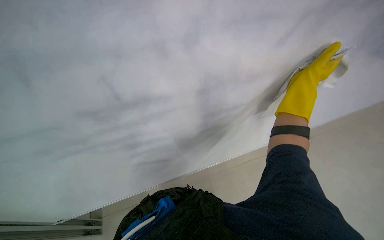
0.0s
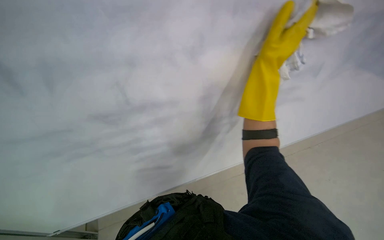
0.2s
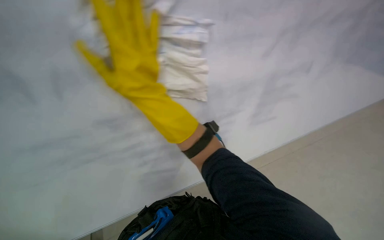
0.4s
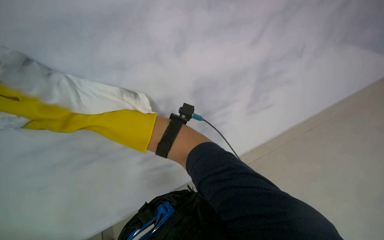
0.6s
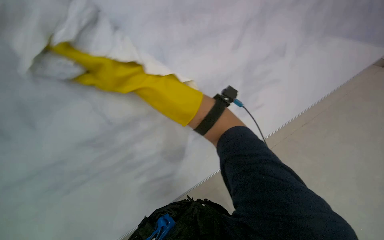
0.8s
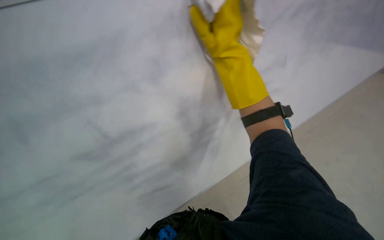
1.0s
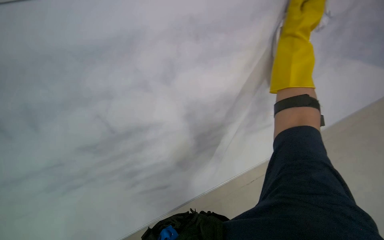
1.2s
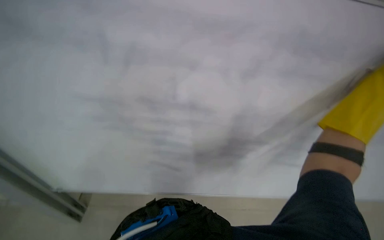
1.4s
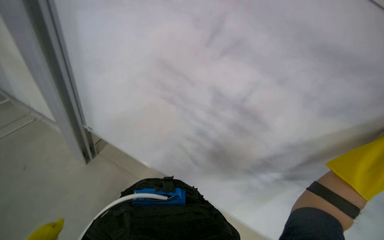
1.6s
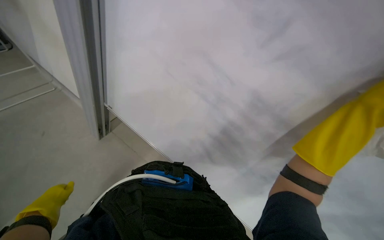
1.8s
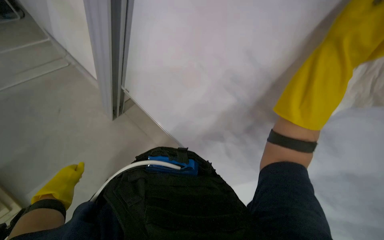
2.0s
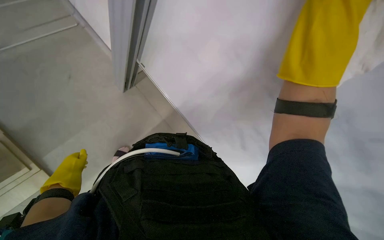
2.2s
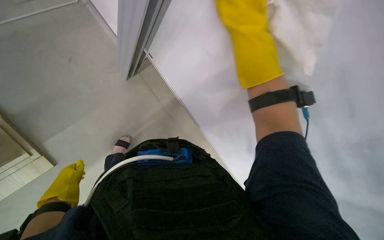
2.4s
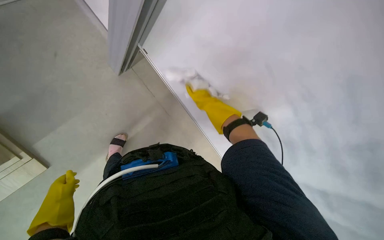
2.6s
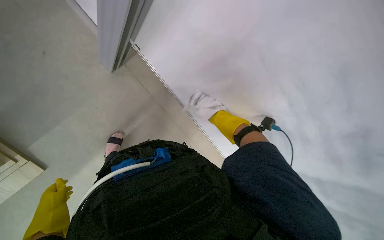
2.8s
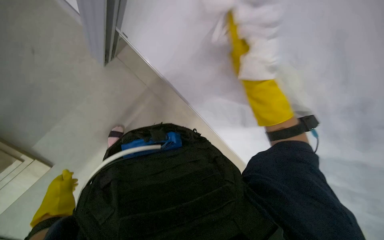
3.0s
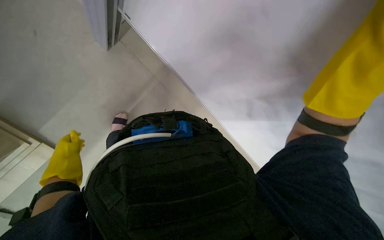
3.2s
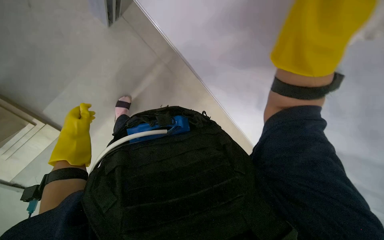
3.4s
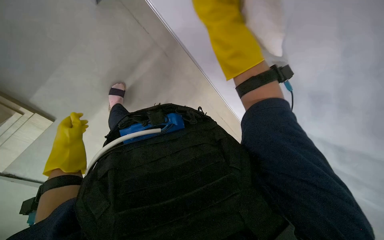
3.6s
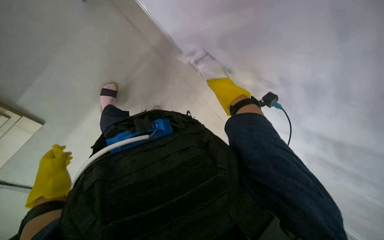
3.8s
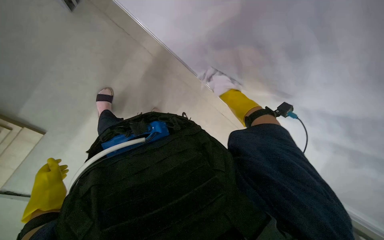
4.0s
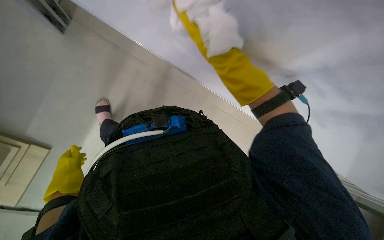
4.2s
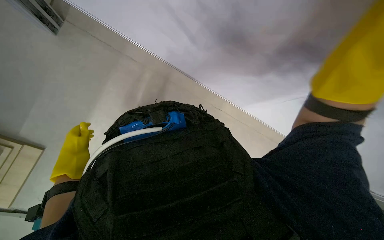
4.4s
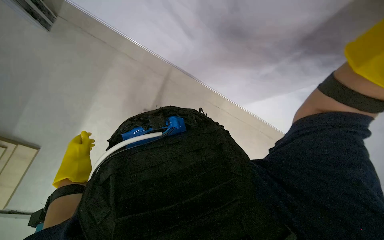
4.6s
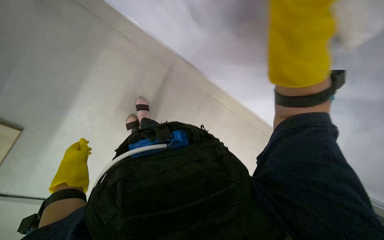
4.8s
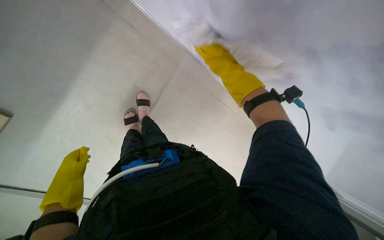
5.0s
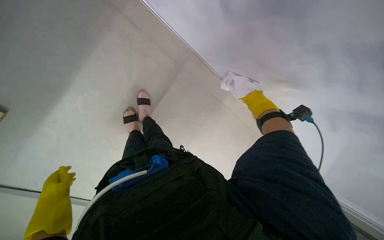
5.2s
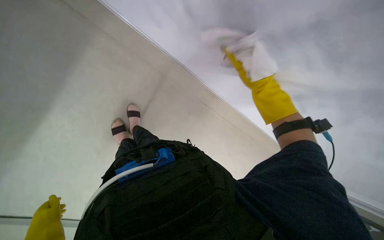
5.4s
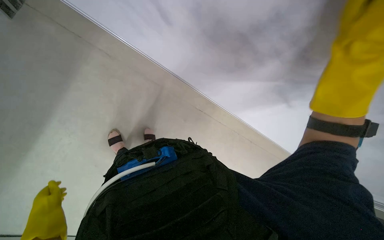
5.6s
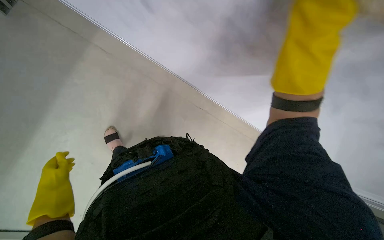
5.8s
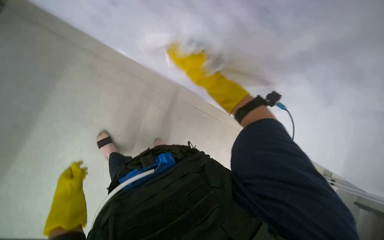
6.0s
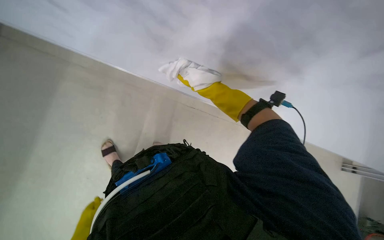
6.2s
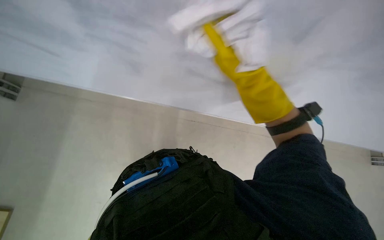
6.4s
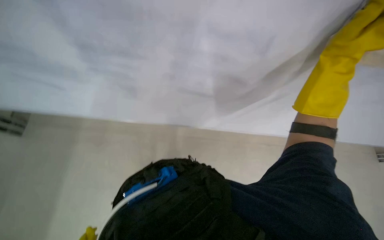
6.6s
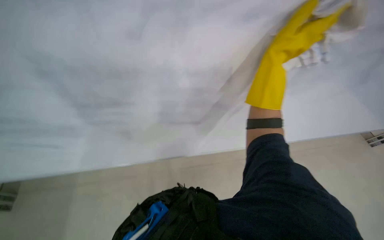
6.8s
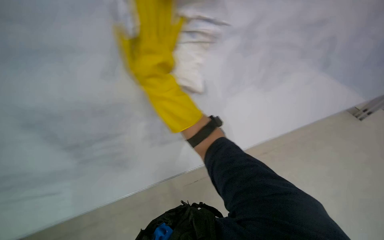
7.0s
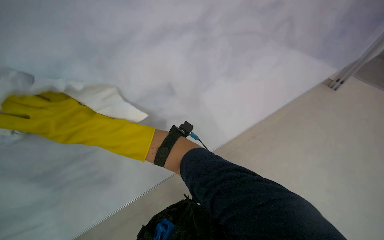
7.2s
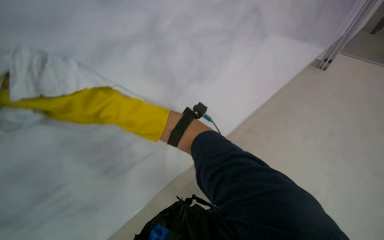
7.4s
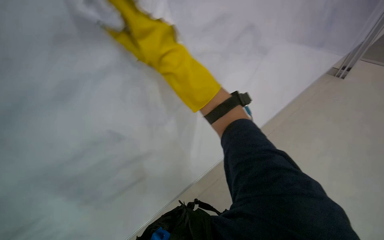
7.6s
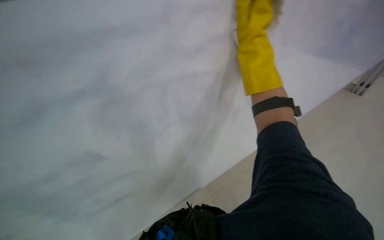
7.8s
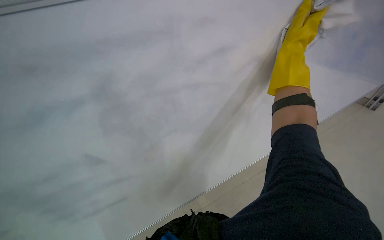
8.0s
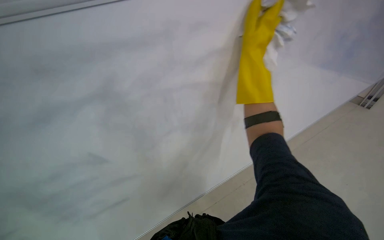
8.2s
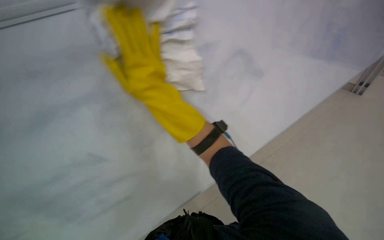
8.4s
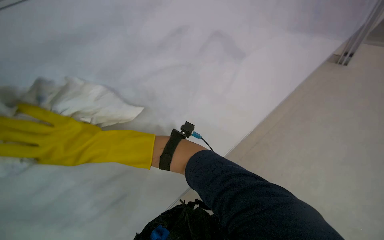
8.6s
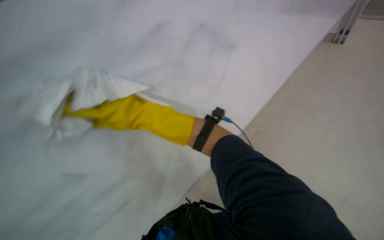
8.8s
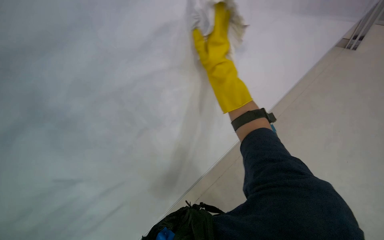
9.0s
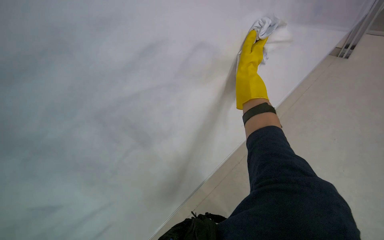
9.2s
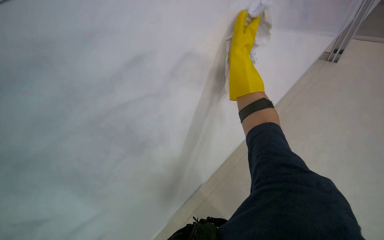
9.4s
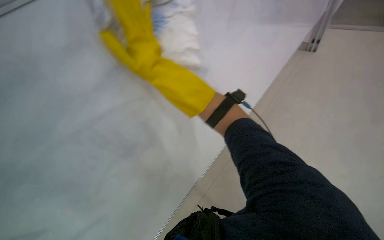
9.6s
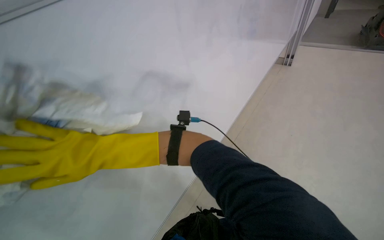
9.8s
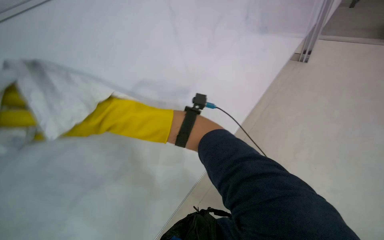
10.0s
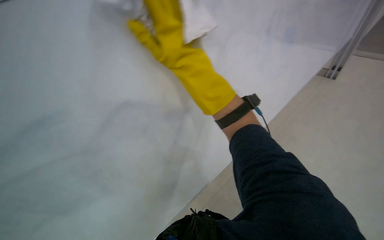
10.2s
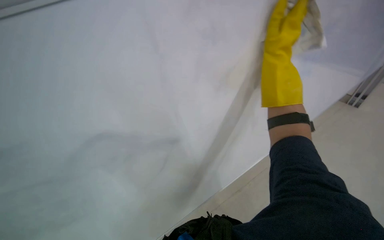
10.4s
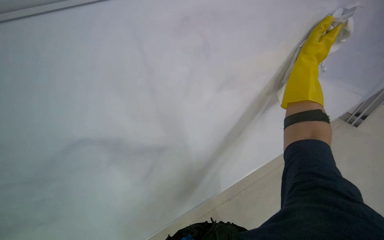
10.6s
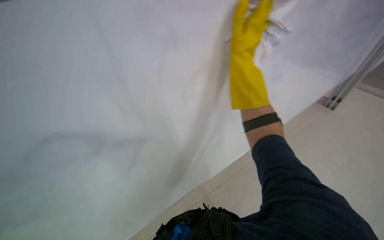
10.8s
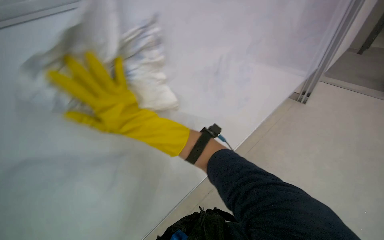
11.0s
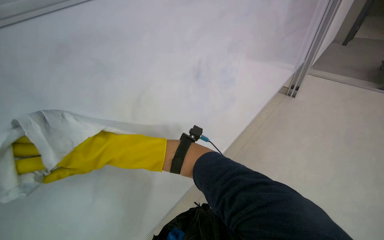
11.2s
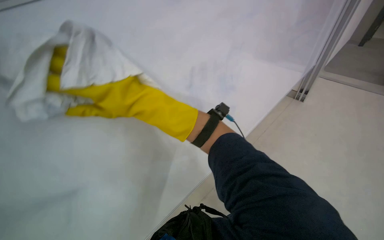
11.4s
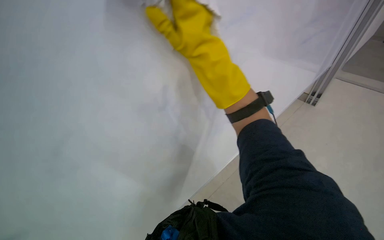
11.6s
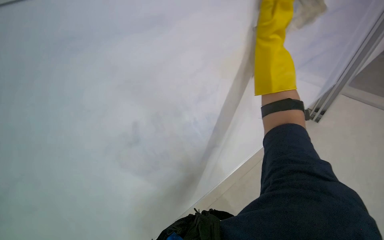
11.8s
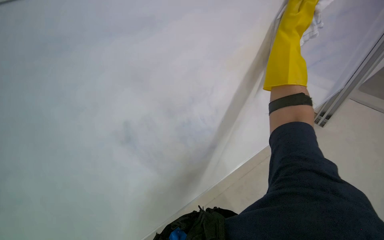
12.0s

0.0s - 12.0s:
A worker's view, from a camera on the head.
Job: wiping surfaces.
The whole recording: Wiping whiteboard. The worker wipes the whiteboard with a white cloth, cleaning the cloth in a bucket as needed.
1.6s - 3.0s: The wearer looks about 30 degrees further downward.
3.0s - 4.4s: The view tips downward by roughly 15 degrees. The left hand moves up and down the picture over about 20 cm, changing direction 2 times.
7.6s - 9.0s: The right hand travels to the right and back again, about 20 cm each way.

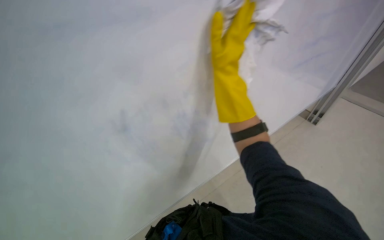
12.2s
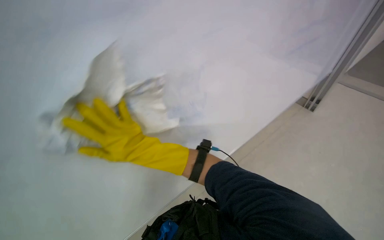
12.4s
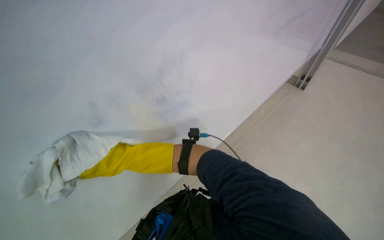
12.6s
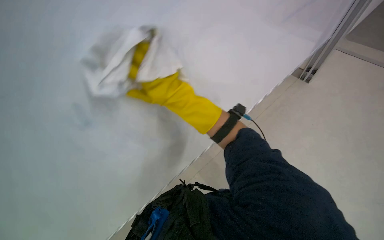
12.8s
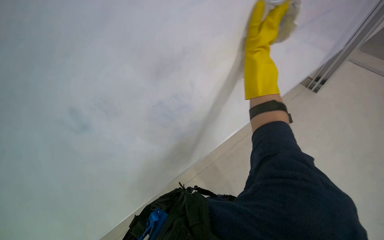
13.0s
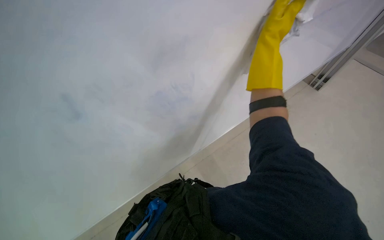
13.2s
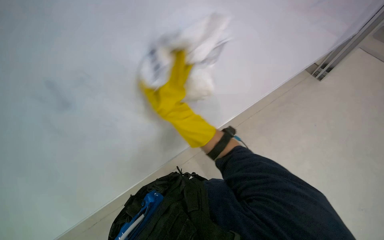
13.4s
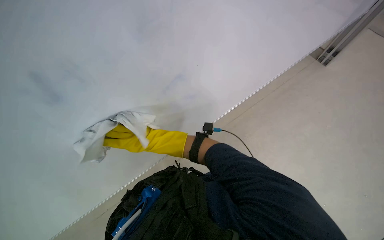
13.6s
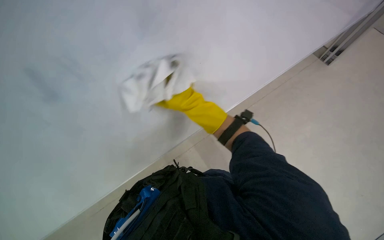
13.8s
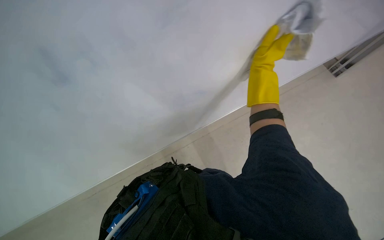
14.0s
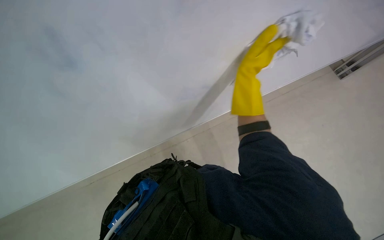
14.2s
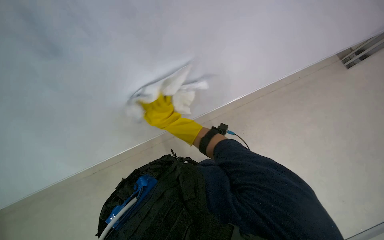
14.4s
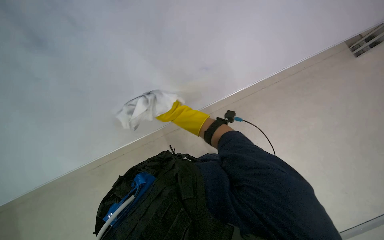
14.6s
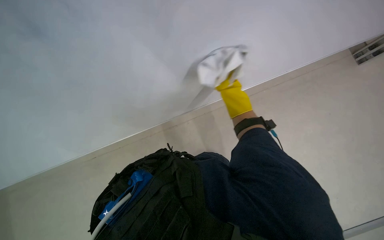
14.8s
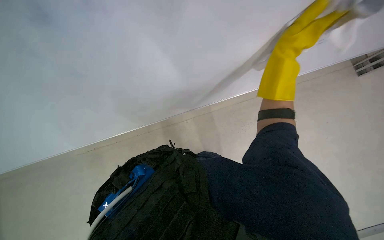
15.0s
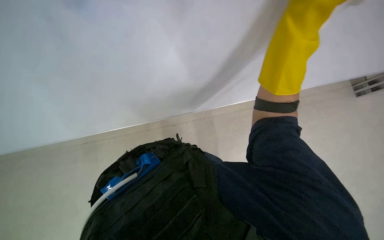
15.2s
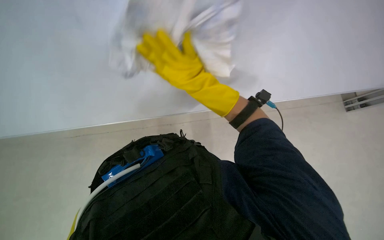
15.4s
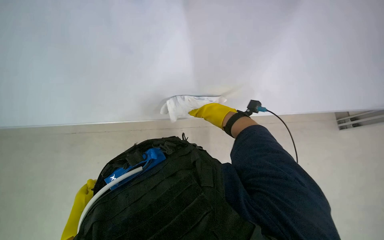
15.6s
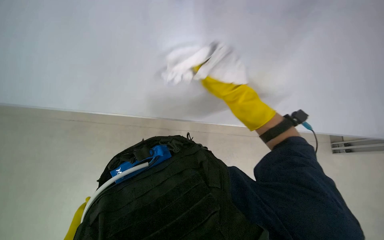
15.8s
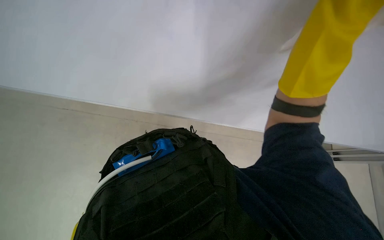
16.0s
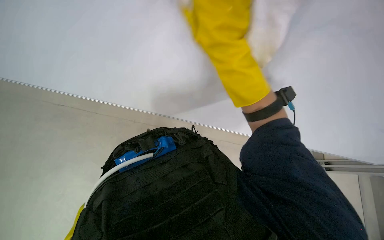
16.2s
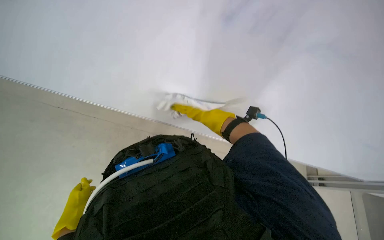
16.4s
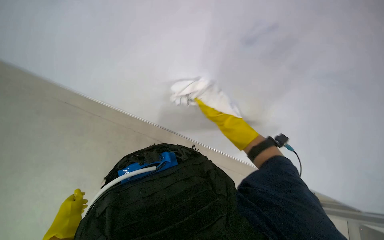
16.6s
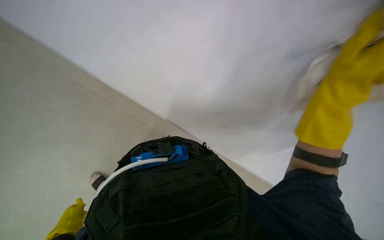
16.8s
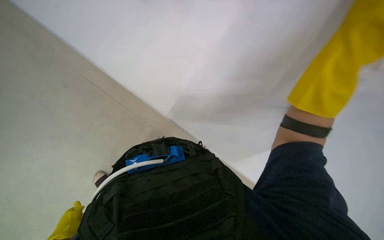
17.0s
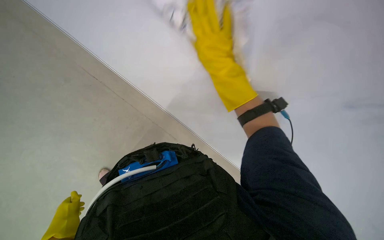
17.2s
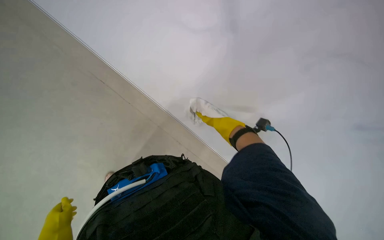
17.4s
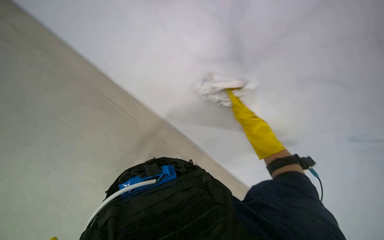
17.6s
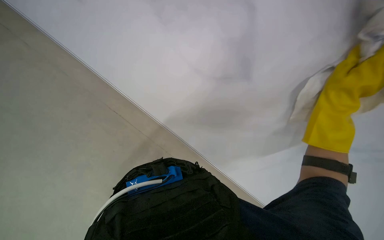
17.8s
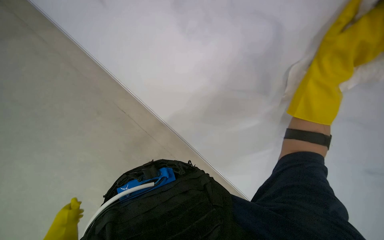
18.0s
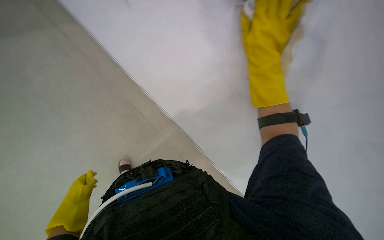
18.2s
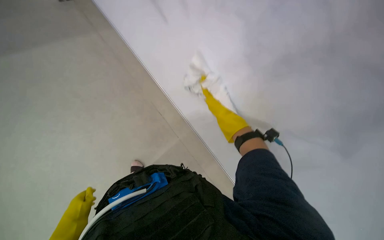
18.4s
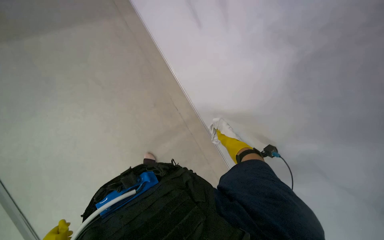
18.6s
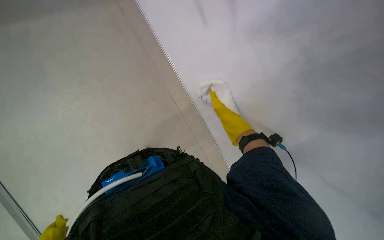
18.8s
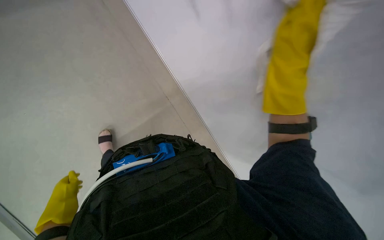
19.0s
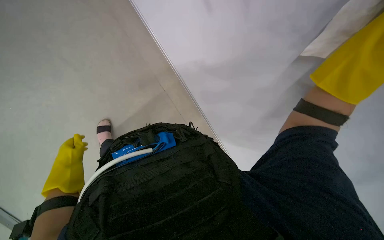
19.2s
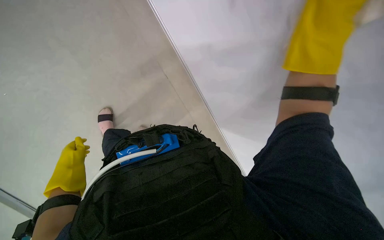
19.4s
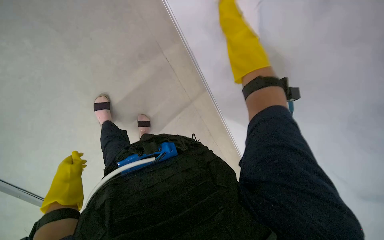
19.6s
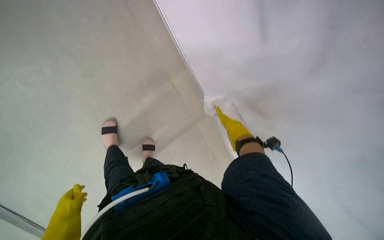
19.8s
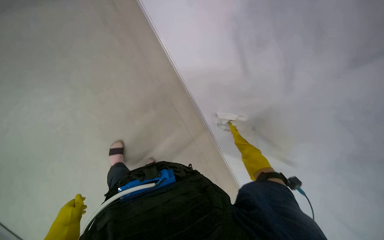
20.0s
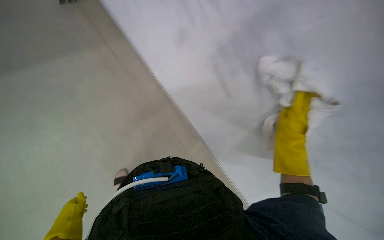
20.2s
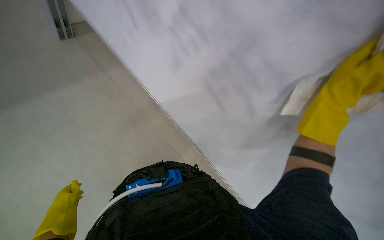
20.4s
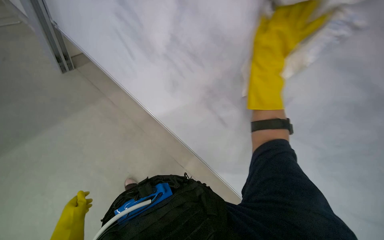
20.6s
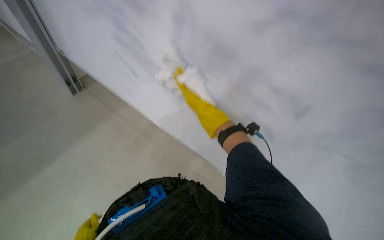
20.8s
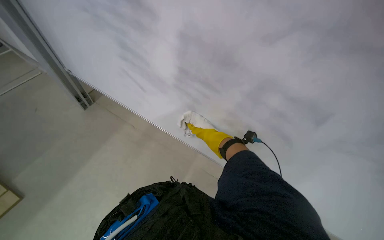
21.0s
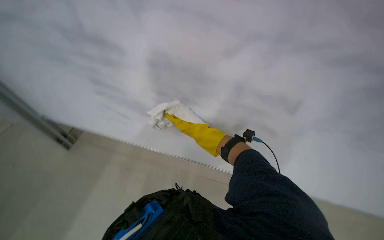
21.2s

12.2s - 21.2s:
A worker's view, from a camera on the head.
Job: wiping surfaces.
The whole recording: Wiping whiteboard. The worker wipes the whiteboard with a white cloth, cleaning the cloth in a bucket as needed.
12.2s - 13.8s: The wearer looks approximately 20 degrees further downward.
18.2s - 19.8s: The right hand moves nearer and farther over approximately 30 cm, changing direction 2 times.
19.8s - 21.2s: The view tilts roughly 20 degrees upward. The right hand goes some 20 cm to the left.
